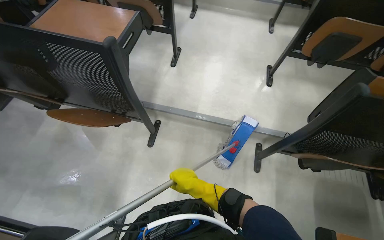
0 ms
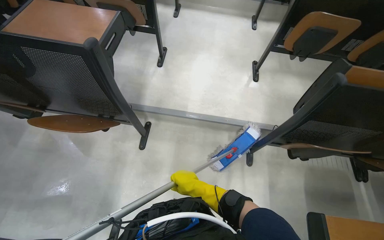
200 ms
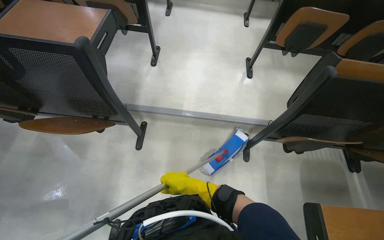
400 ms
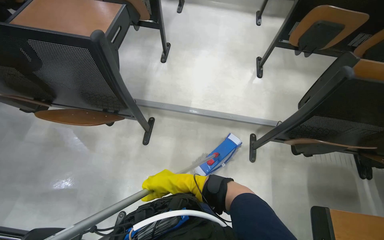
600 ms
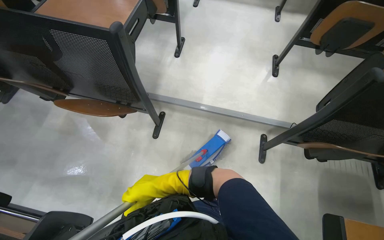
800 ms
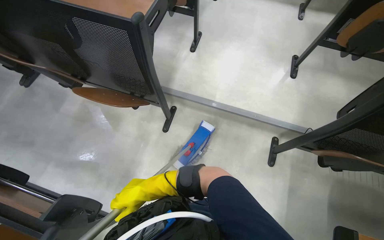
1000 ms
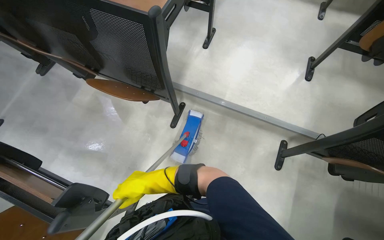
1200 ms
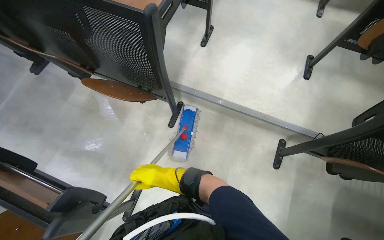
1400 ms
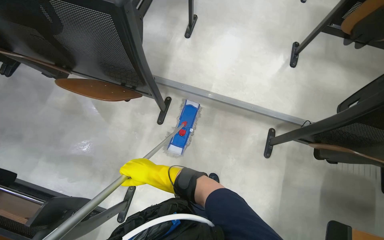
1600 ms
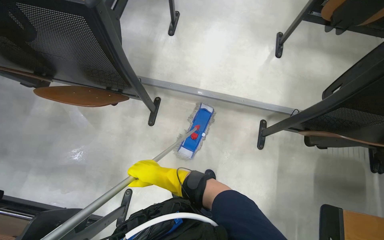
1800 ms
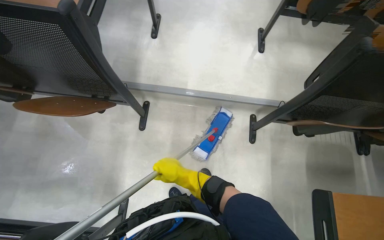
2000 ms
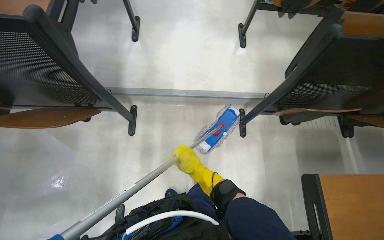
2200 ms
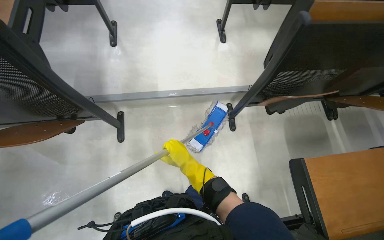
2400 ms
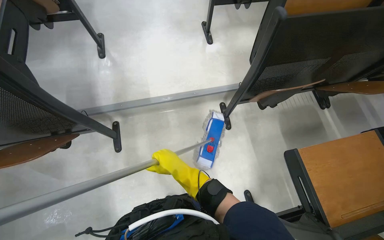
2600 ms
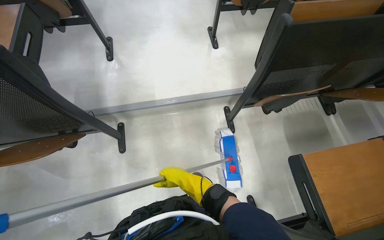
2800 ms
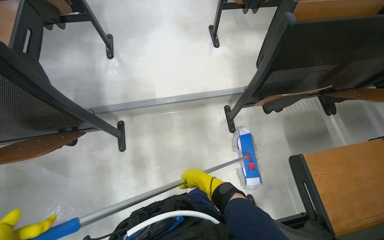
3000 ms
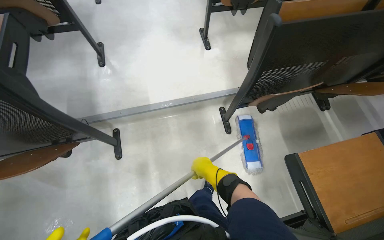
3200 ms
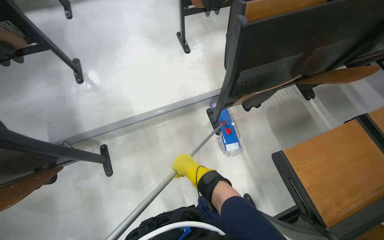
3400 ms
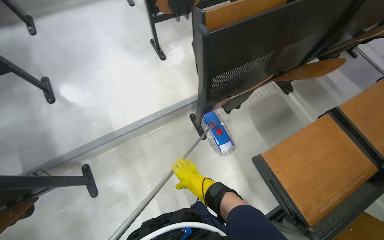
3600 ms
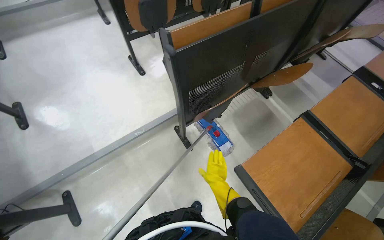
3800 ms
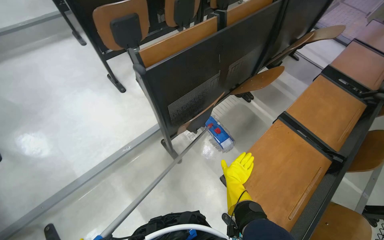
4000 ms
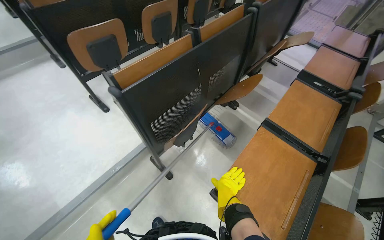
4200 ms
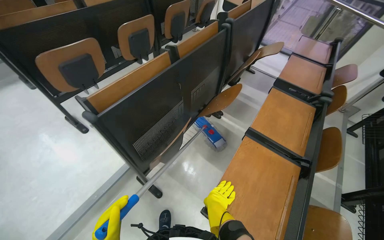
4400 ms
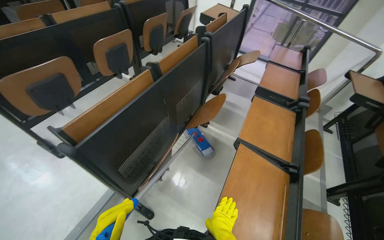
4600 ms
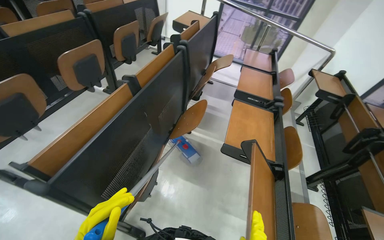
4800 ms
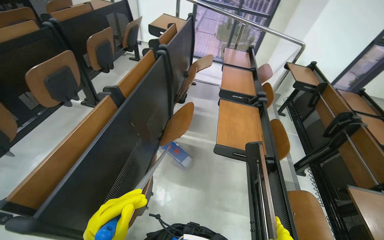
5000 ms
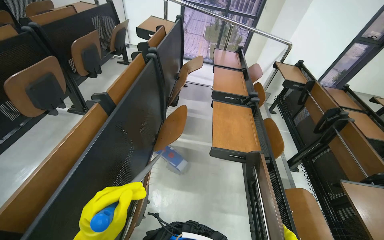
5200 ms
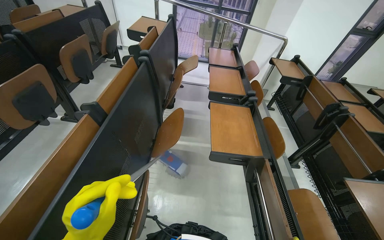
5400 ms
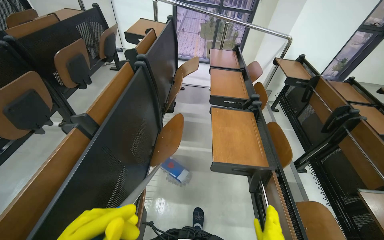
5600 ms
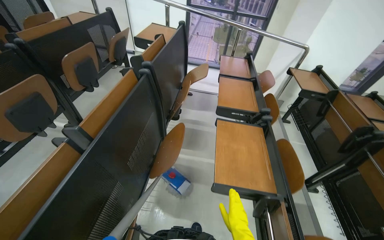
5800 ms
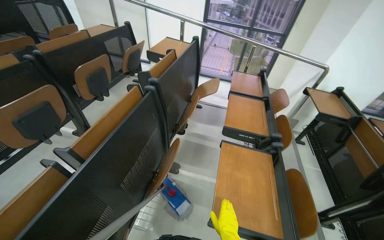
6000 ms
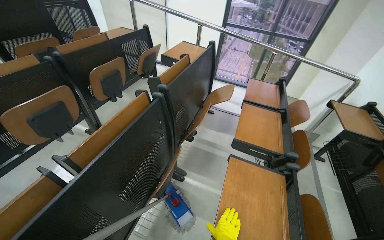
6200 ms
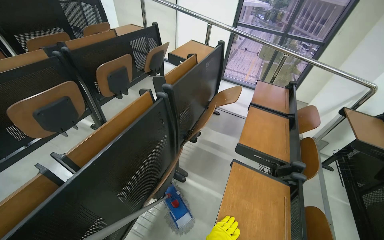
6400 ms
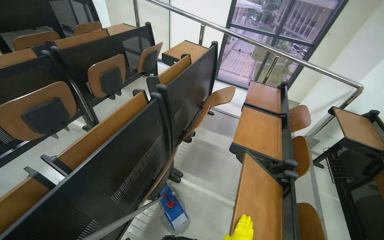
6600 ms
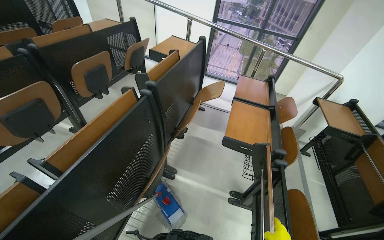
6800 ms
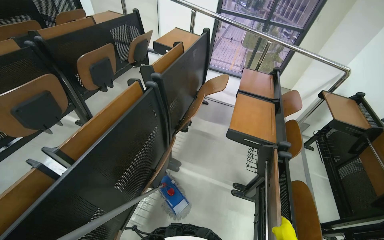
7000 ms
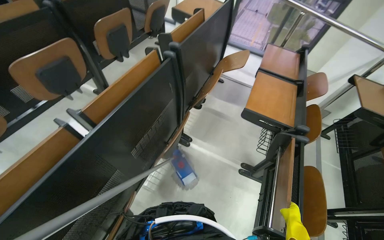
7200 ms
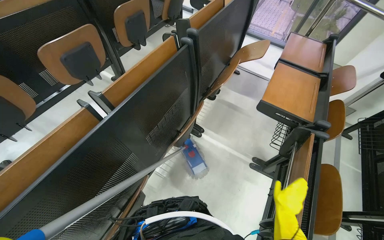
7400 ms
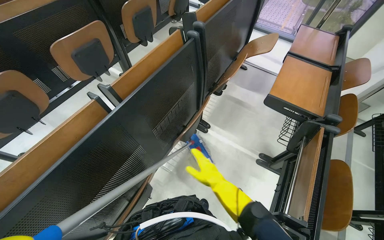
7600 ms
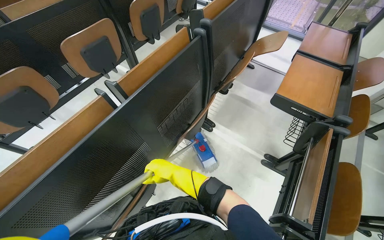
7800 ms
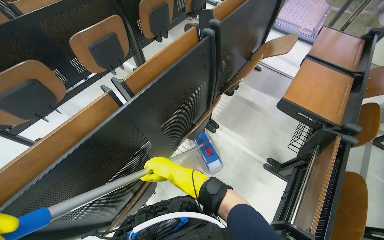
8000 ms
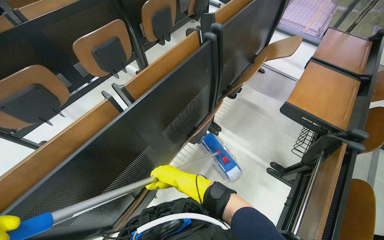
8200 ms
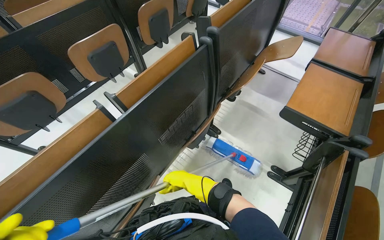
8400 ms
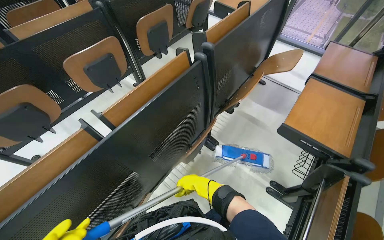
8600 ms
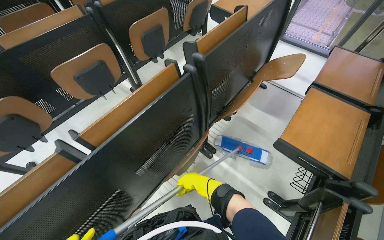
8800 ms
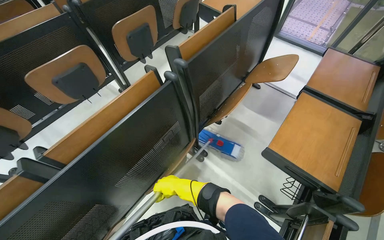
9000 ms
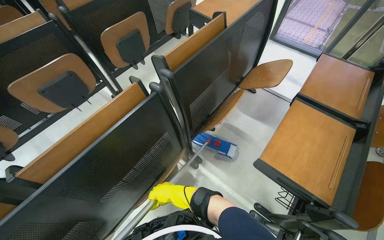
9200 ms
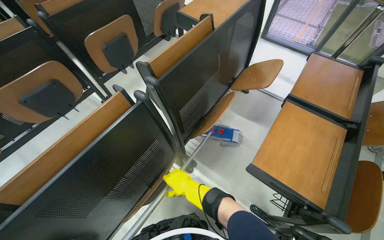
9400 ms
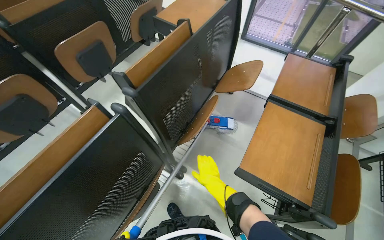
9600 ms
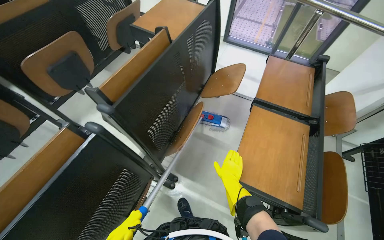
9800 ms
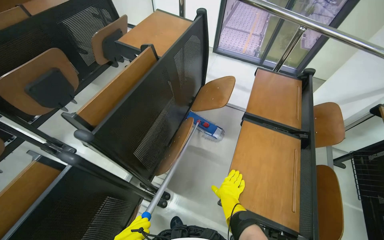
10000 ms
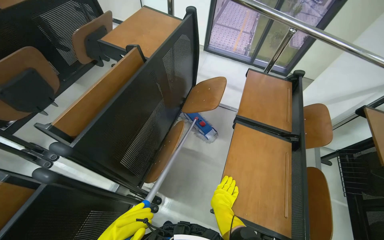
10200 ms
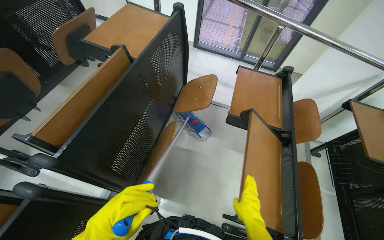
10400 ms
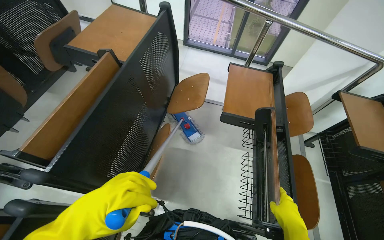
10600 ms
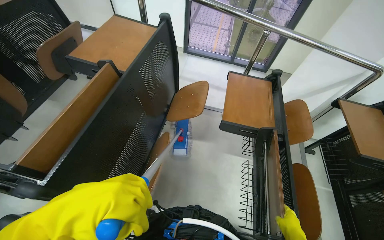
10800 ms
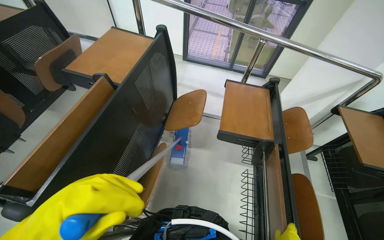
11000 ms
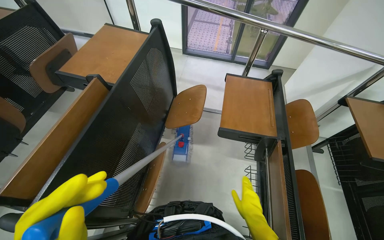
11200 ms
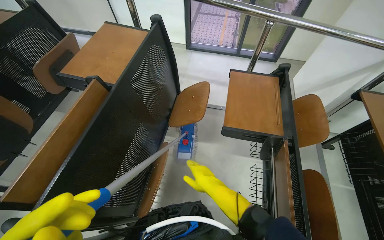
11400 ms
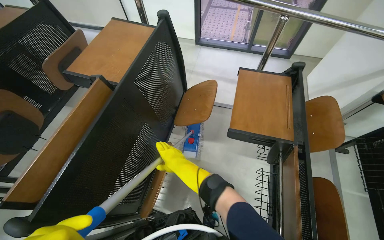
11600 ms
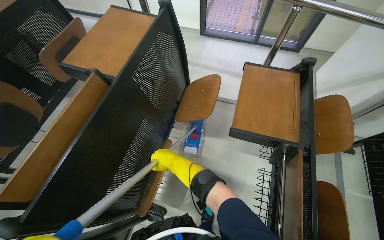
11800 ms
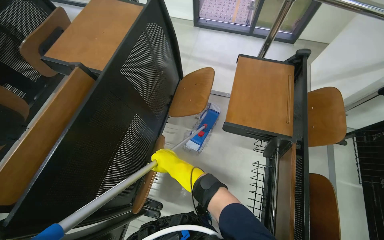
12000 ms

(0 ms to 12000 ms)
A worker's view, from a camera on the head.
Job: mopping floor.
The whole recording: Mopping lecture hall floor. The worker washes the mop, then mops the floor of the lecture hall, moving between rows of desks.
0 ms - 1600 ms: The right hand is displaced to the left by roughly 20 cm.
1600 ms - 3000 ms: The scene turns about 25 degrees counterclockwise in the picture. The right hand moves to the right, about 30 cm.
3000 ms - 4400 ms: The wearer moves roughly 40 cm. The head turns to the right by roughly 45 degrees. The wearer looks approximately 15 degrees further upward.
4400 ms - 6000 ms: The head travels about 50 cm. The head turns to the right by roughly 20 degrees.
6000 ms - 7600 ms: The wearer looks approximately 20 degrees further to the left. The view tips downward by roughly 15 degrees.
9000 ms - 10400 ms: The wearer's head swings approximately 25 degrees to the right. The right hand goes about 40 cm to the right.

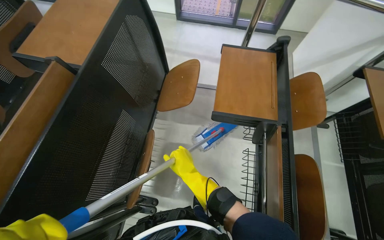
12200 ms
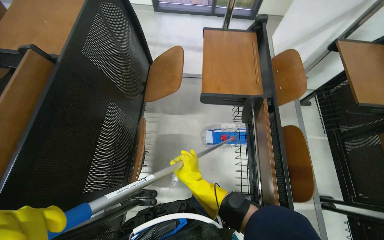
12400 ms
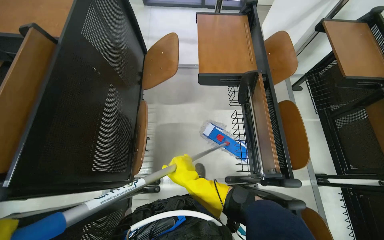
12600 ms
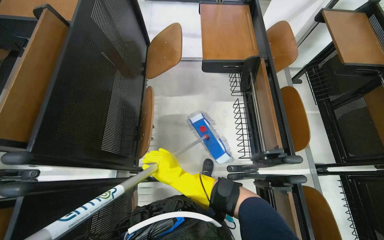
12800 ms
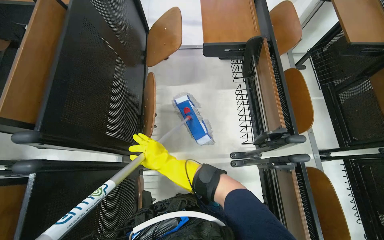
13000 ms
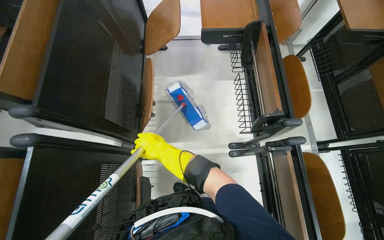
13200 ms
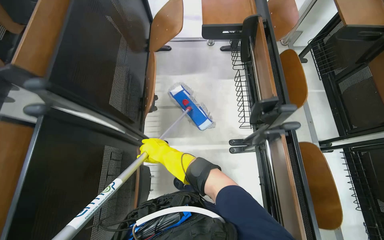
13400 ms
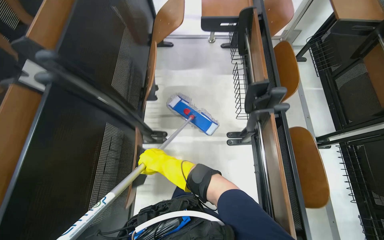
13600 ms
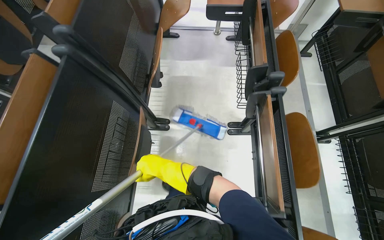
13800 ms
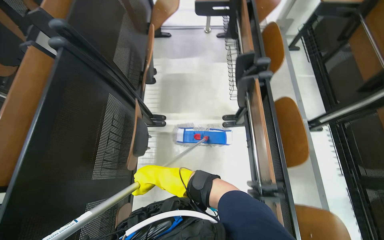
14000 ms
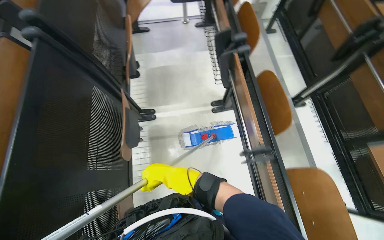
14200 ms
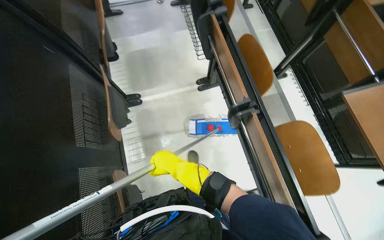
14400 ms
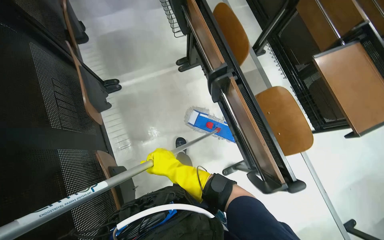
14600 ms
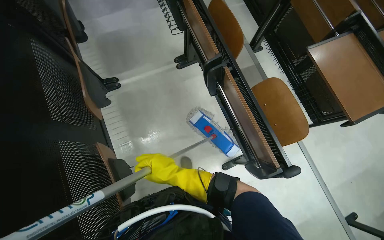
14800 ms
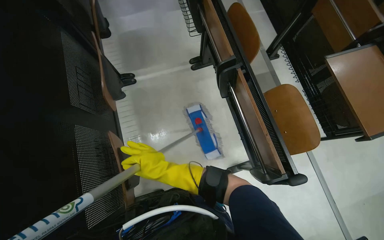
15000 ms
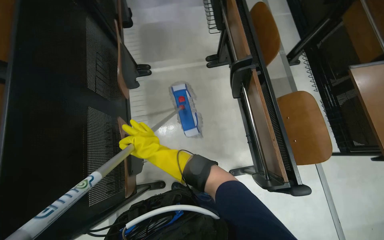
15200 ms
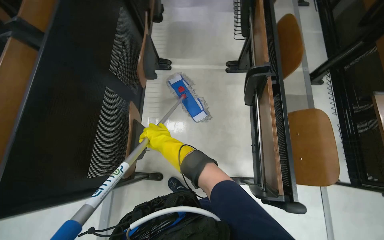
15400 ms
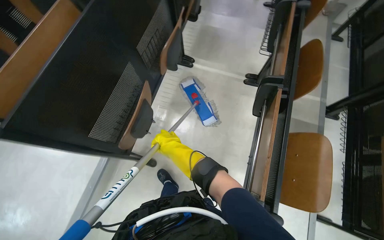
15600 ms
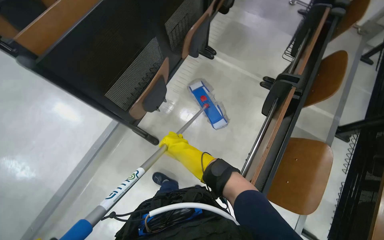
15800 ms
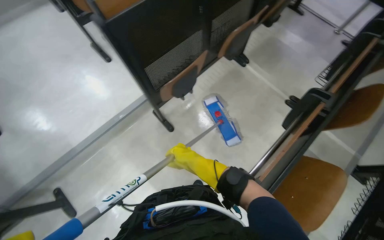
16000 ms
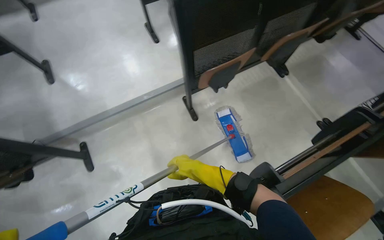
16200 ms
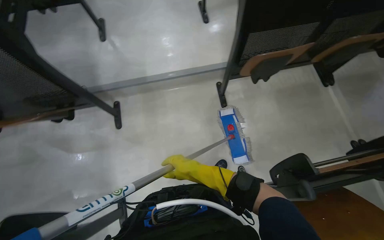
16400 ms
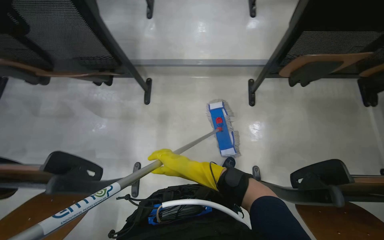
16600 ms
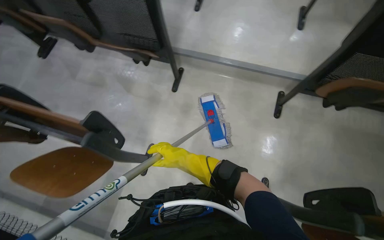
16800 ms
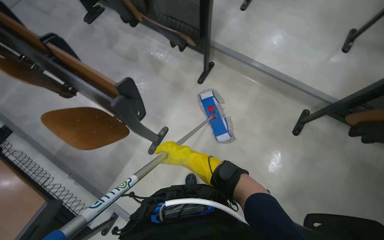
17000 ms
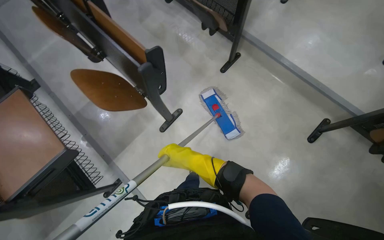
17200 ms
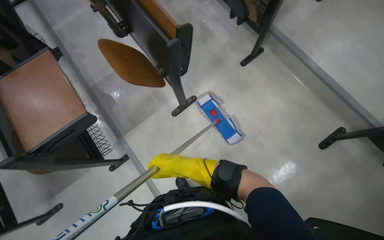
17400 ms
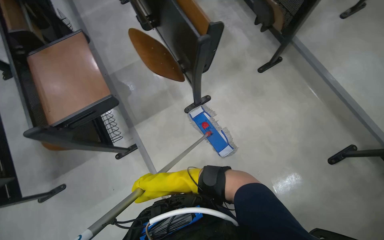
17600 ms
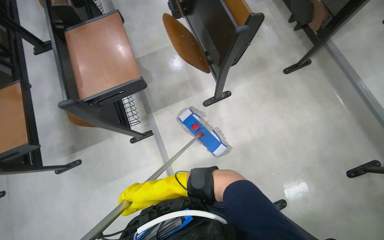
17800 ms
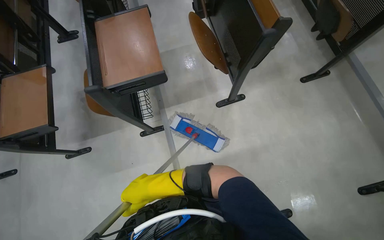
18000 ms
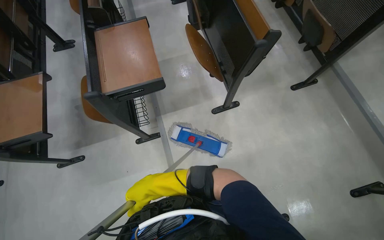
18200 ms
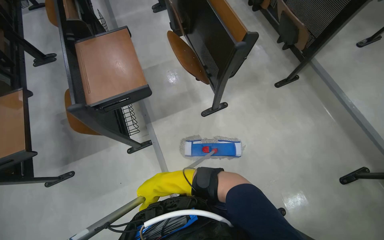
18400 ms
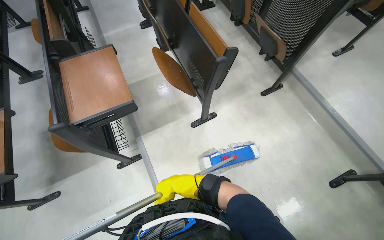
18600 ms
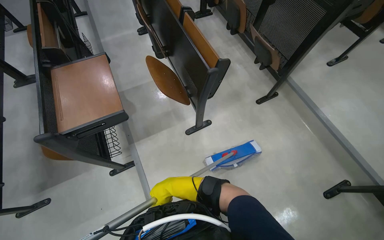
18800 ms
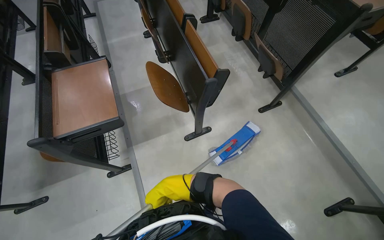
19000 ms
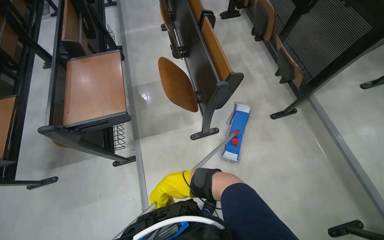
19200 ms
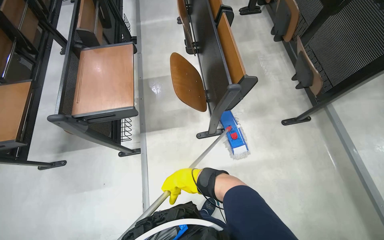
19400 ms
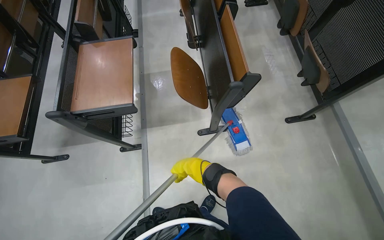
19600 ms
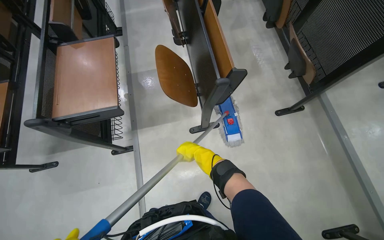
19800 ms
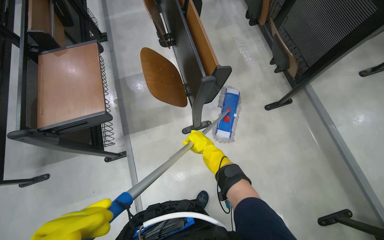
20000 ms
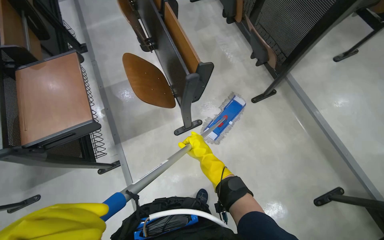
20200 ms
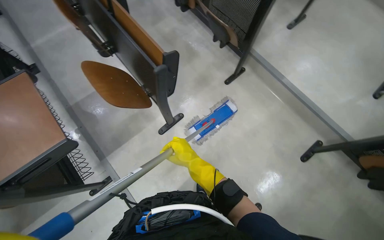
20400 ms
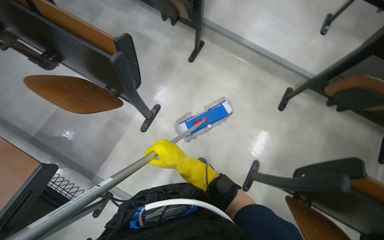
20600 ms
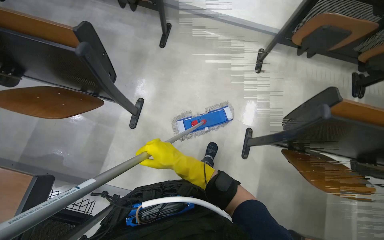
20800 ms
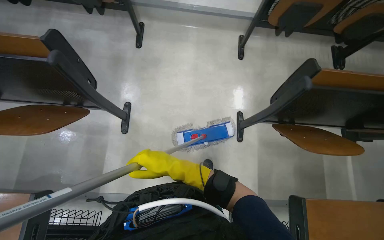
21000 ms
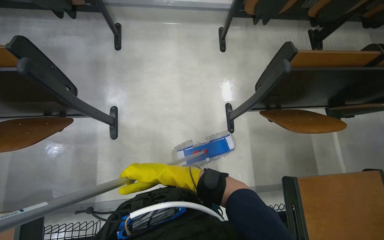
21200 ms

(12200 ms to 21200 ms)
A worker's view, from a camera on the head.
Job: mopping floor.
The whole recording: Mopping lecture hall floor. The worker washes the mop, then mops the floor of the lecture hall, moving between rows of desks.
12200 ms - 13800 ms: The wearer moves approximately 40 cm.
13800 ms - 15200 ms: The wearer moves some 40 cm.
15200 ms - 16600 ms: The wearer looks approximately 100 degrees further to the left.
16600 ms - 18200 ms: The wearer looks roughly 75 degrees further to the left.
18200 ms - 19800 ms: The right hand goes nearer and farther, roughly 15 cm each way, reversing 2 times.
19800 ms - 21200 ms: The wearer looks roughly 80 degrees further to the right.
